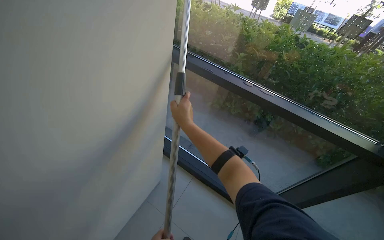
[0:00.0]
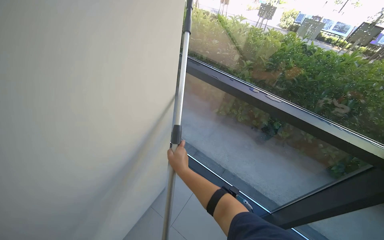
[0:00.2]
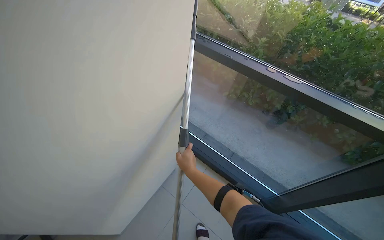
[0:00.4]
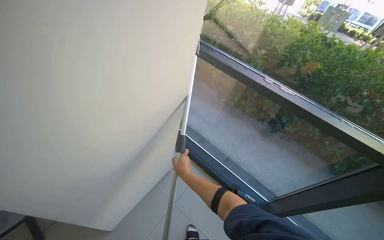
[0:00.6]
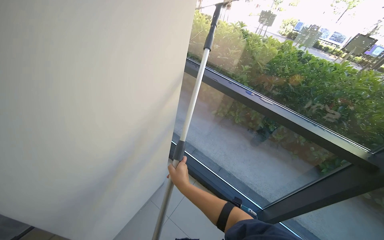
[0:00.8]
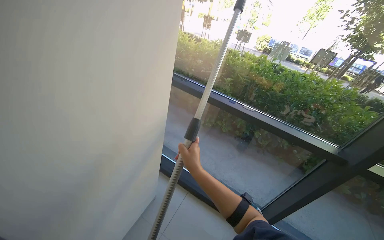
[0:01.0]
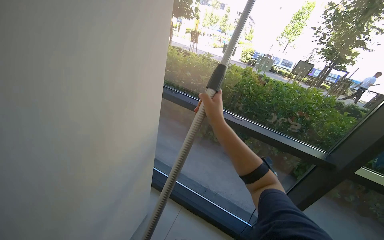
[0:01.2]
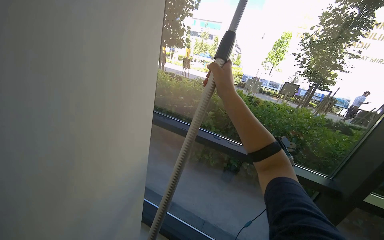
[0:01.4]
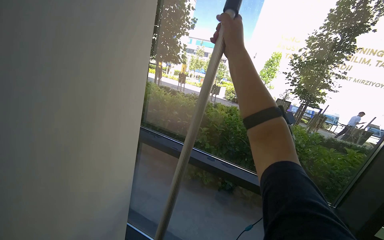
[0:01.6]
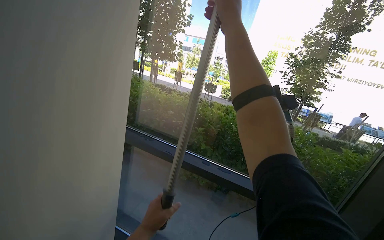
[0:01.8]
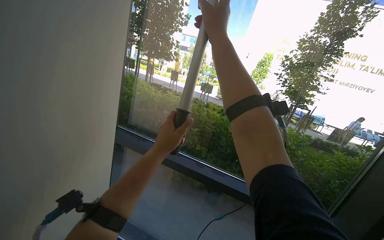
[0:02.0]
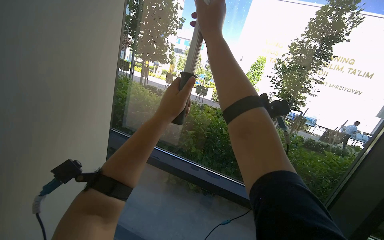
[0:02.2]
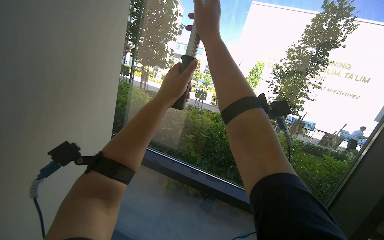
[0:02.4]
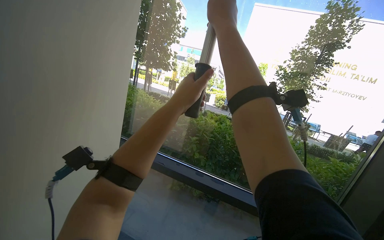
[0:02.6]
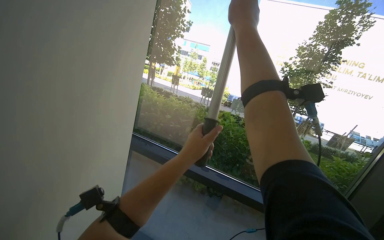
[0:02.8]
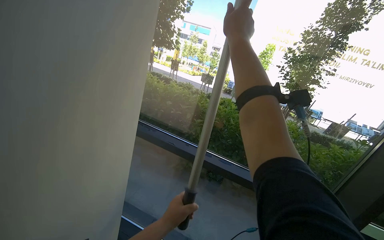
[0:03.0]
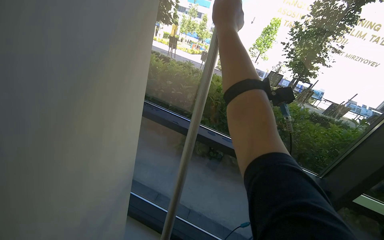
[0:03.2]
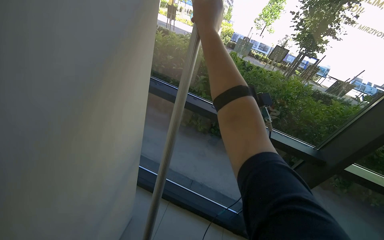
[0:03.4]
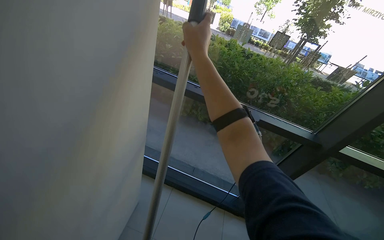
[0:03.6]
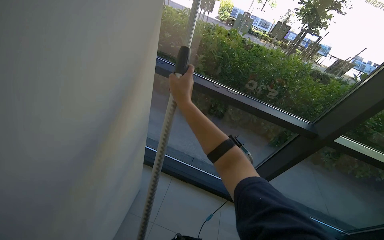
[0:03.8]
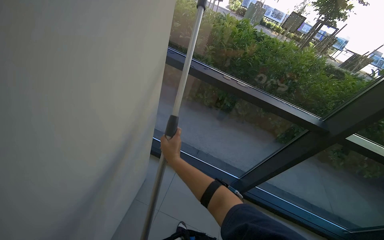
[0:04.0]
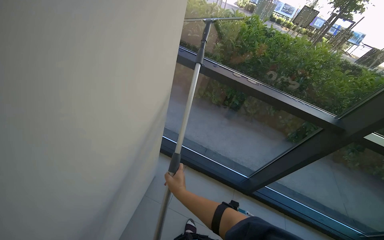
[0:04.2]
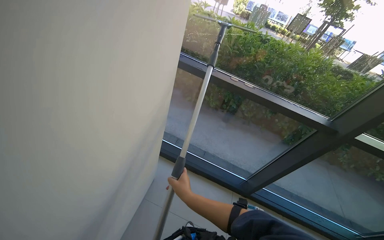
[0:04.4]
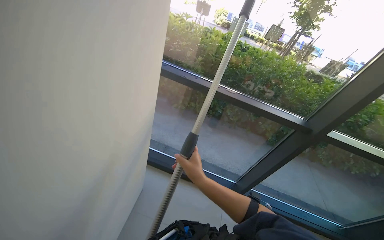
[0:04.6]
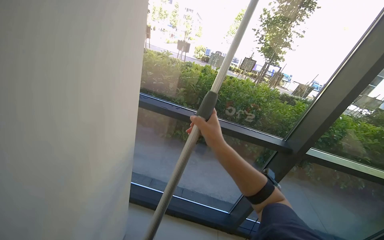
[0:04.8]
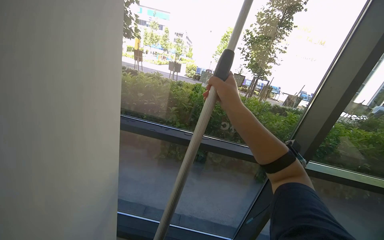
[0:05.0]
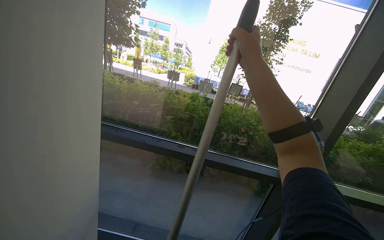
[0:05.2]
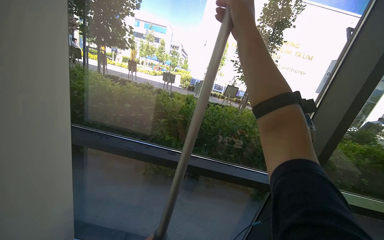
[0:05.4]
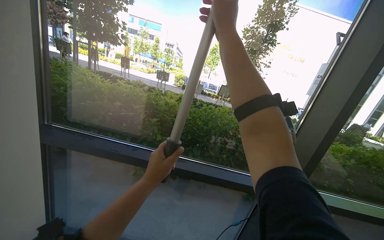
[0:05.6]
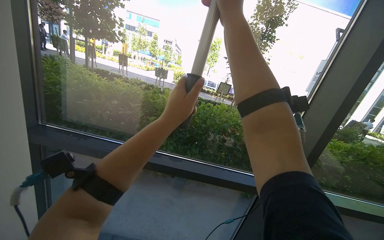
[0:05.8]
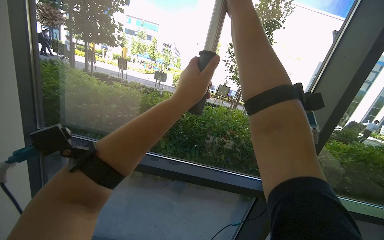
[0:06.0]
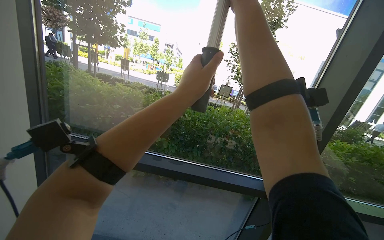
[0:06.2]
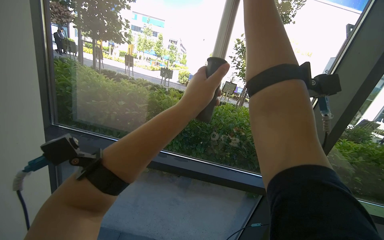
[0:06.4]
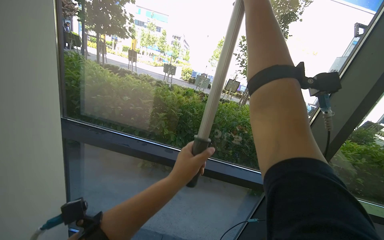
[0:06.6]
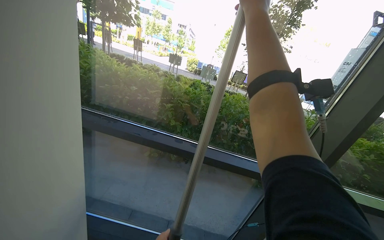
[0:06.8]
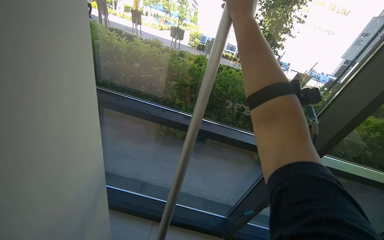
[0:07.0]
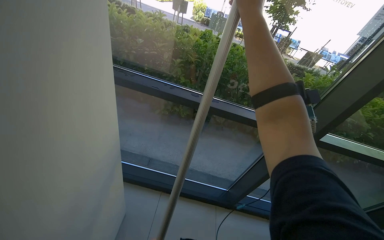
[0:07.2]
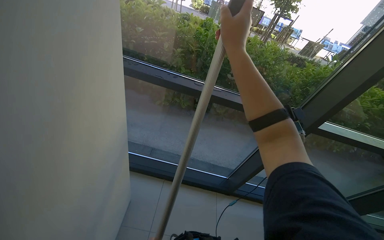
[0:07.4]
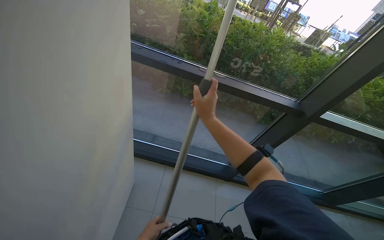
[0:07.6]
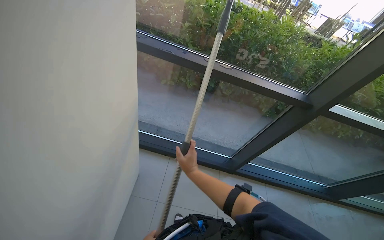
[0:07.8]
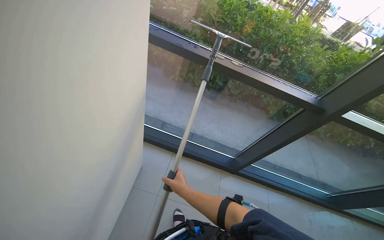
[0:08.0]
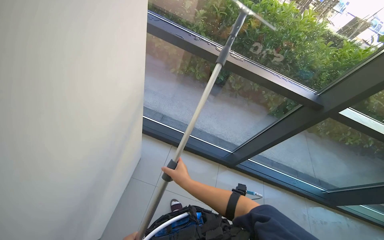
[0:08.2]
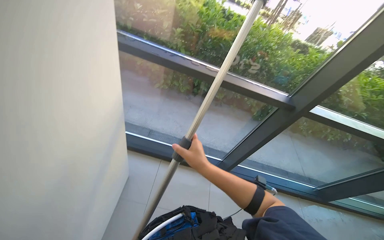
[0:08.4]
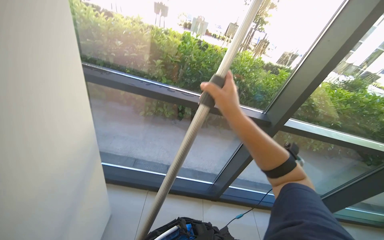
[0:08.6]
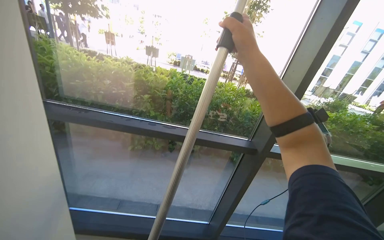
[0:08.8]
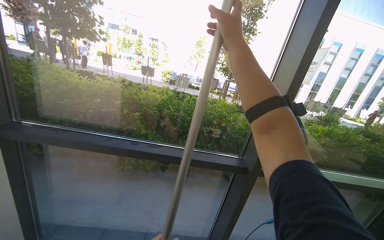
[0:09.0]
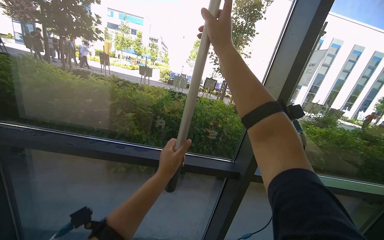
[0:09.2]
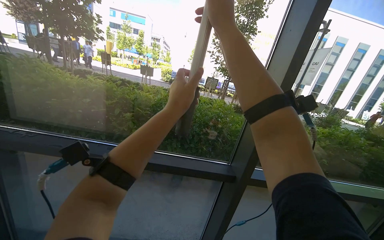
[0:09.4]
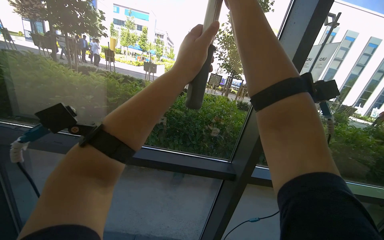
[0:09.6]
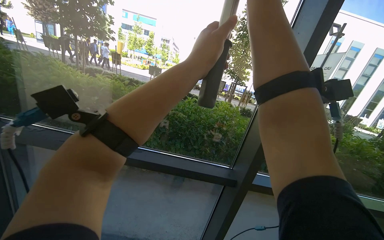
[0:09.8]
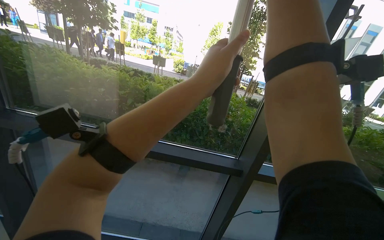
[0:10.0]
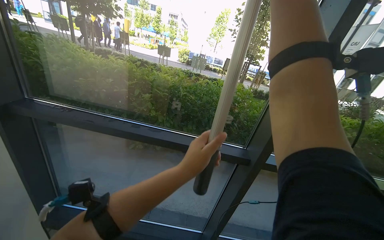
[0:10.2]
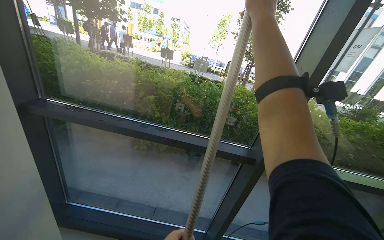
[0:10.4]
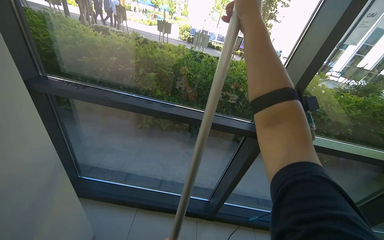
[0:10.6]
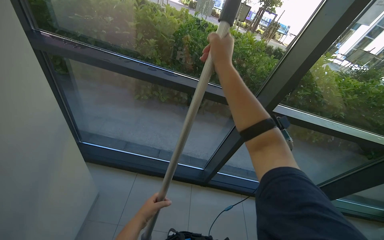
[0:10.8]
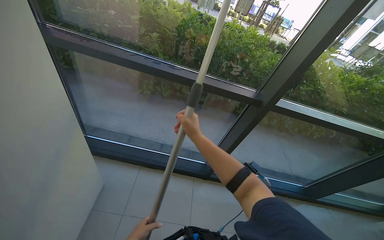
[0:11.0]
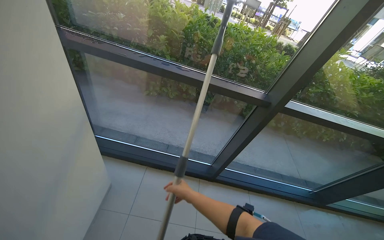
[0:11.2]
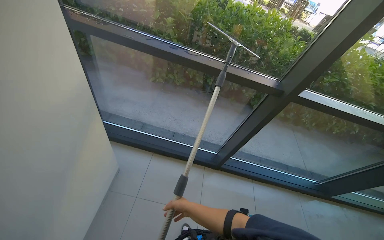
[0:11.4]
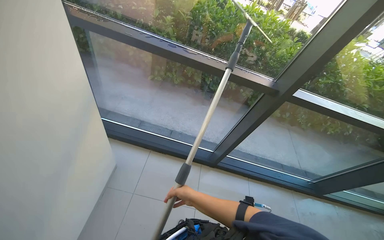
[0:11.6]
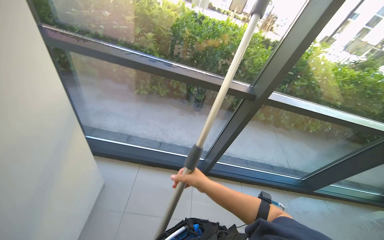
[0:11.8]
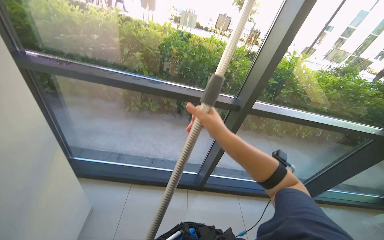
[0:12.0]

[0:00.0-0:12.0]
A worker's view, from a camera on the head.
Job: cleaning windows.
The whole recording: Cleaning glass panels and frames. The worker cleans the glass panels and their frames using a squeegee on a pole and a cloth.
0:00.0 to 0:01.6: The view tilts roughly 25 degrees upward.
0:03.0 to 0:04.4: The view tilts about 25 degrees downward. The right hand heads down the picture, covering roughly 80 cm.
0:04.4 to 0:06.0: The wearer looks roughly 20 degrees further to the right. The wearer looks some 25 degrees further upward.
0:06.0 to 0:07.6: The camera pitches downward, by roughly 30 degrees. The right hand goes up and down the picture, roughly 25 cm each way, reversing 2 times.
0:07.6 to 0:09.0: The view tilts roughly 25 degrees upward.
0:10.4 to 0:12.0: The camera pitches downward, by roughly 15 degrees.

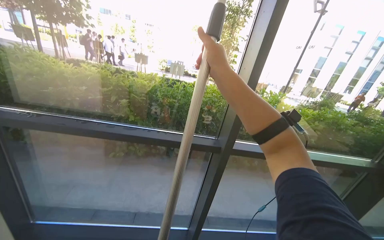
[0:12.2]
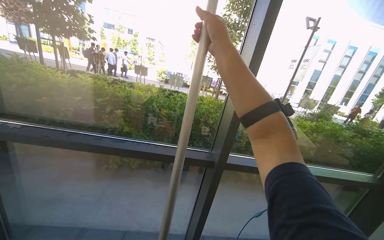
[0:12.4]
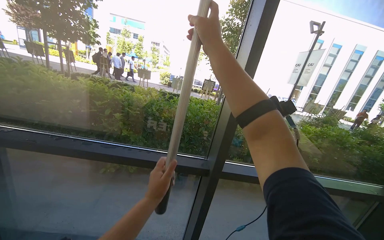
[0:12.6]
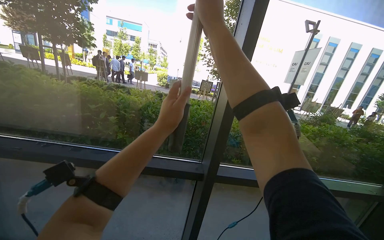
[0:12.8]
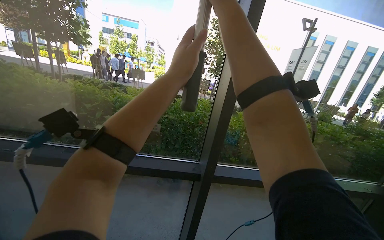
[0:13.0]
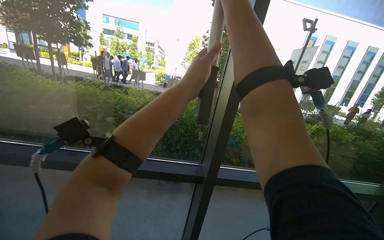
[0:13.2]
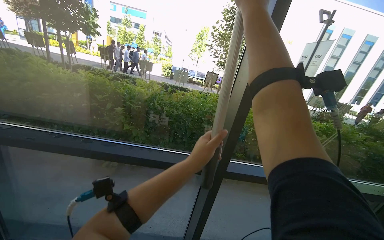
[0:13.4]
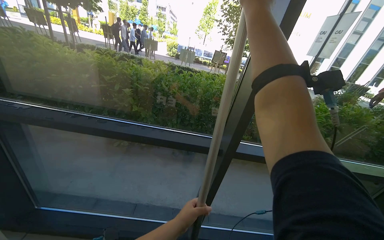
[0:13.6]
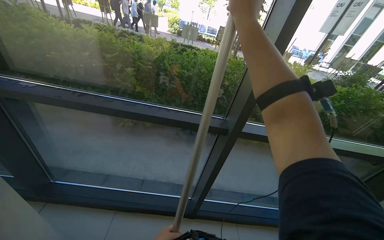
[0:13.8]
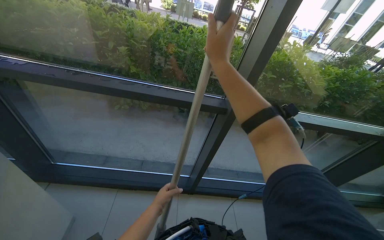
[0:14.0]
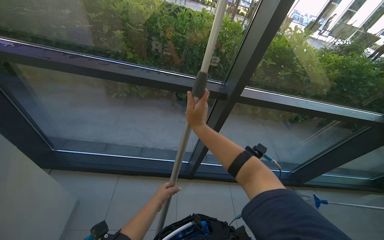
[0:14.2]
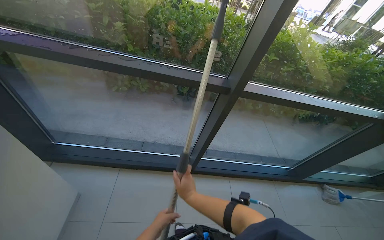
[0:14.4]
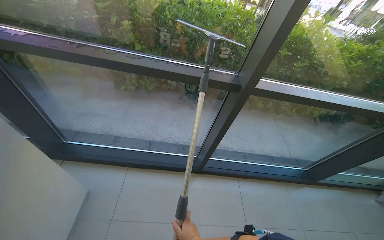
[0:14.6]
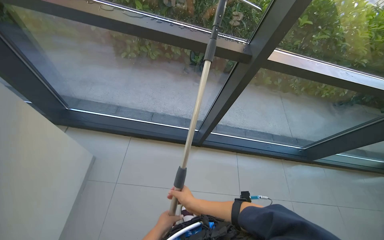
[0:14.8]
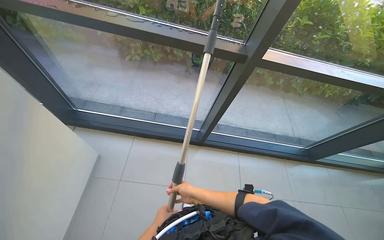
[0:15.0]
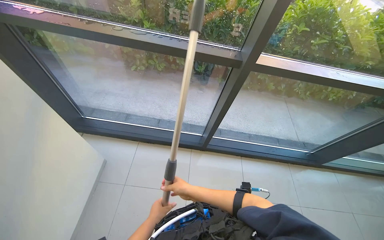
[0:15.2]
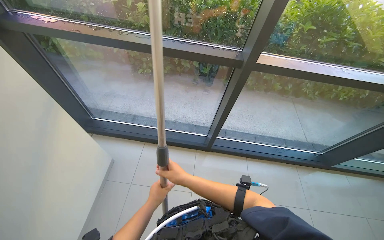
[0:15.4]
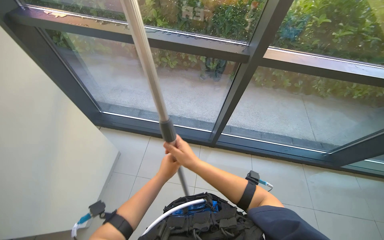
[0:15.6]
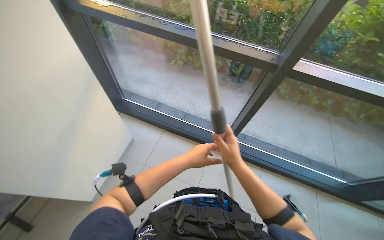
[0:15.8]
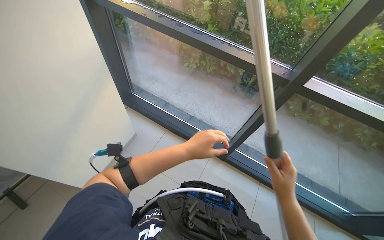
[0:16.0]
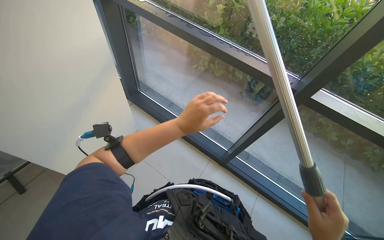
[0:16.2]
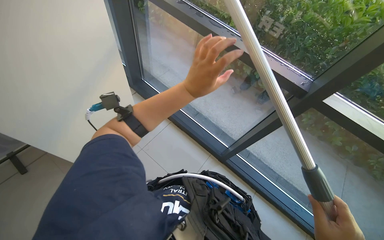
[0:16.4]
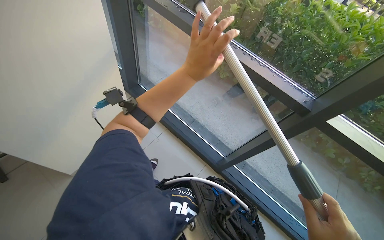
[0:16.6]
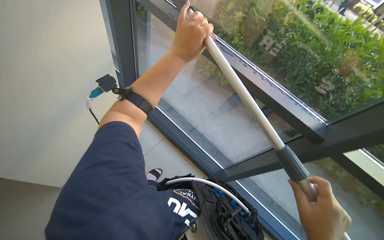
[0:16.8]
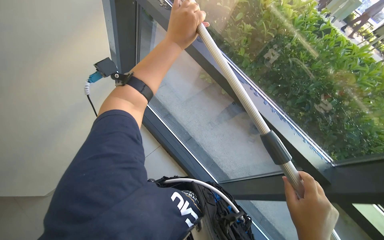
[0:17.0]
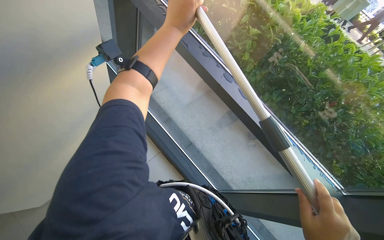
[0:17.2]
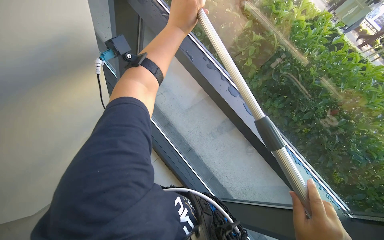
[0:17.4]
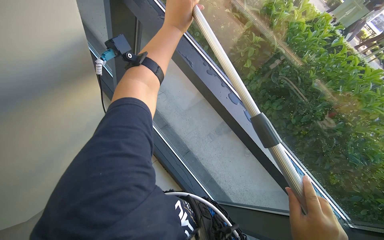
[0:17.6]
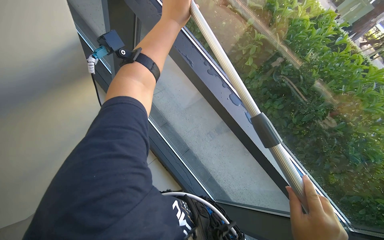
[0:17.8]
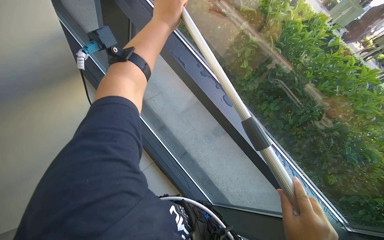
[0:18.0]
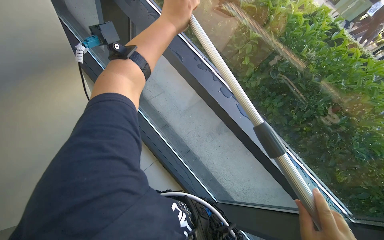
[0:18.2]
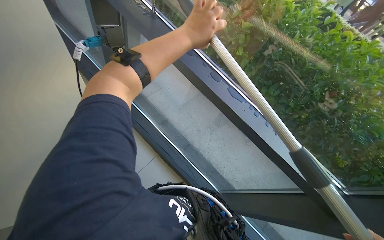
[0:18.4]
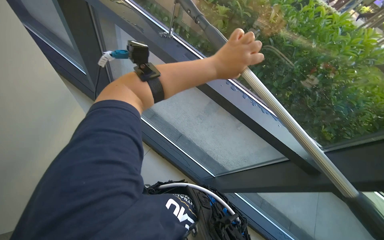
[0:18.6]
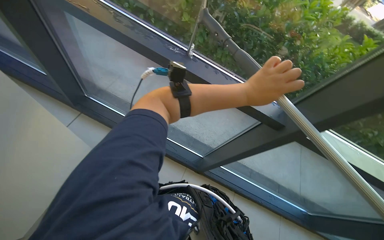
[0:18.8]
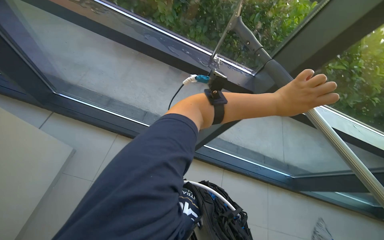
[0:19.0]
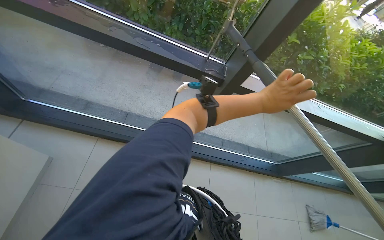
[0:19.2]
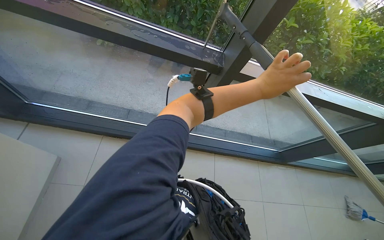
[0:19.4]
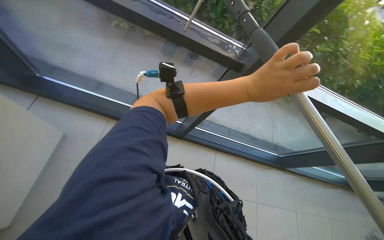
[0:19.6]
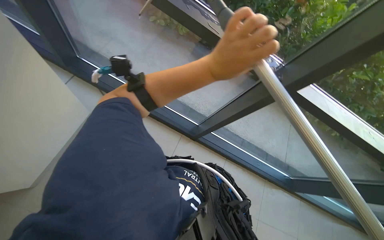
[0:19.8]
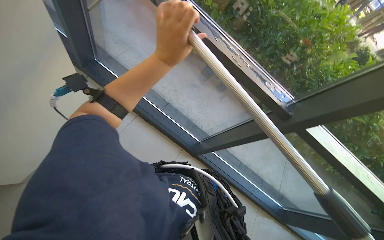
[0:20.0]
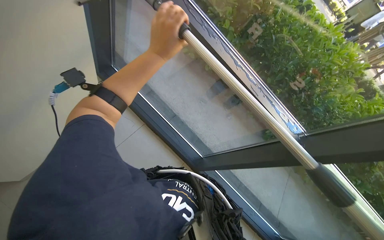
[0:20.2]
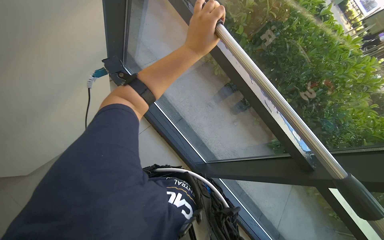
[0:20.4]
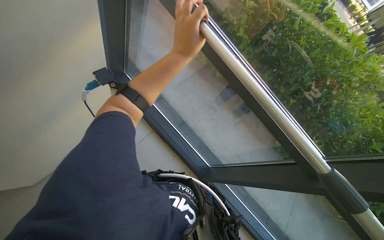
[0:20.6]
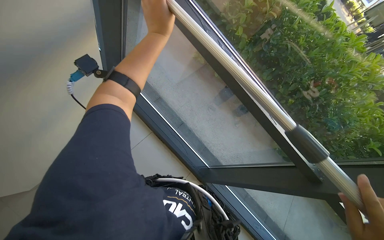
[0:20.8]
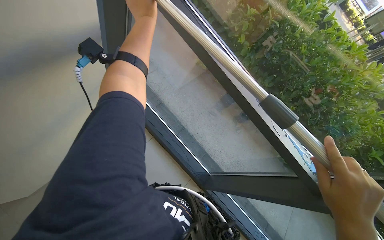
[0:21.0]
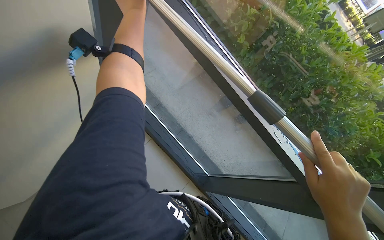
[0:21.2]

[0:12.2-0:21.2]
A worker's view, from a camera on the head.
Job: cleaning windows.
The whole recording: Cleaning glass panels and frames. The worker cleans the glass panels and their frames using a squeegee on a pole and a cloth.
0:12.2 to 0:13.8: The right hand goes roughly 10 cm up the picture.
0:13.8 to 0:15.2: The camera pitches downward, by about 20 degrees. The right hand shifts about 70 cm down the picture.
0:15.2 to 0:16.6: The head turns to the left by some 35 degrees. The left hand travels up the picture by approximately 50 cm.
0:16.6 to 0:18.2: The camera travels some 40 cm.
0:19.8 to 0:21.2: The left hand heads up the picture and to the left, covering approximately 70 cm.
